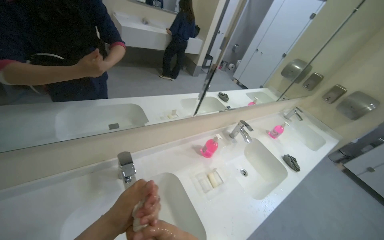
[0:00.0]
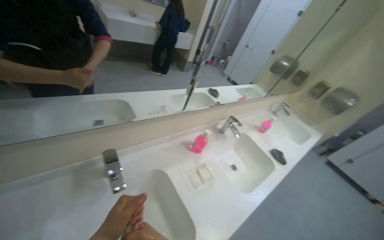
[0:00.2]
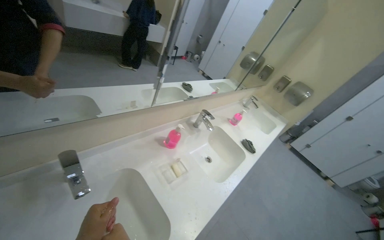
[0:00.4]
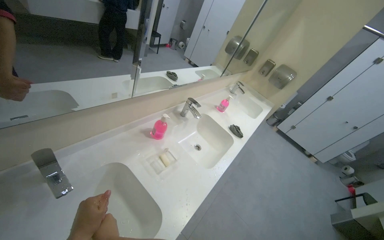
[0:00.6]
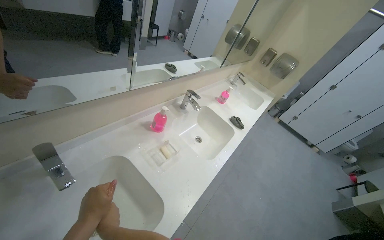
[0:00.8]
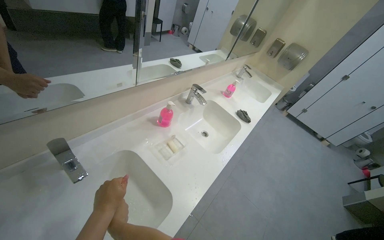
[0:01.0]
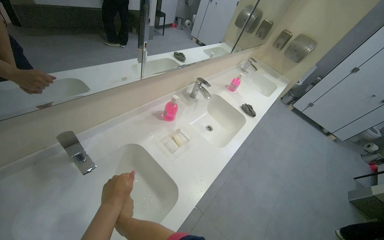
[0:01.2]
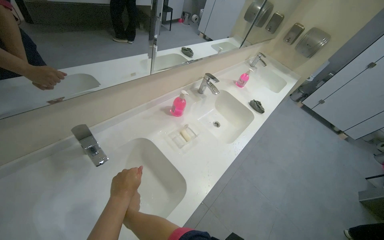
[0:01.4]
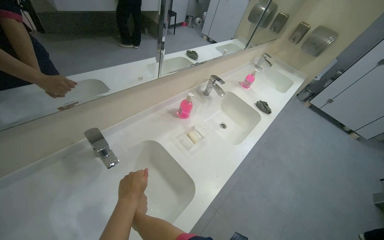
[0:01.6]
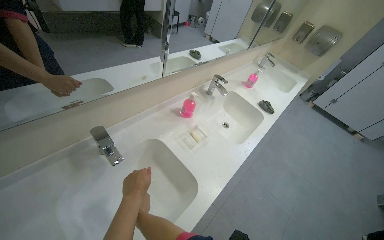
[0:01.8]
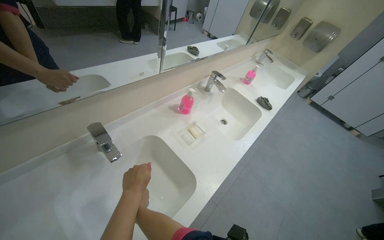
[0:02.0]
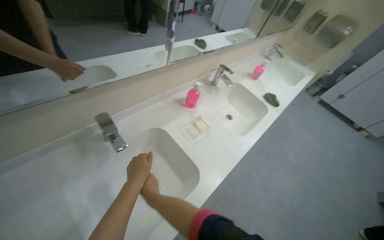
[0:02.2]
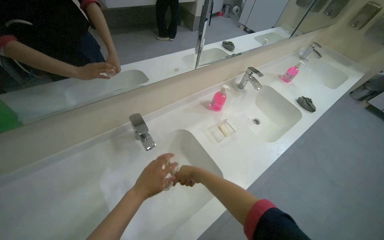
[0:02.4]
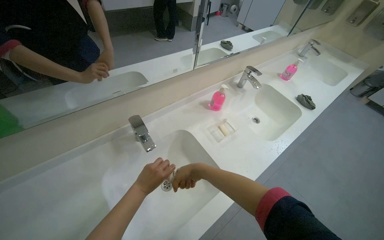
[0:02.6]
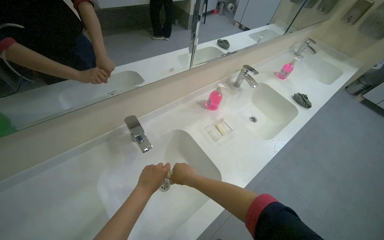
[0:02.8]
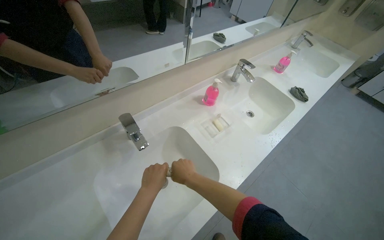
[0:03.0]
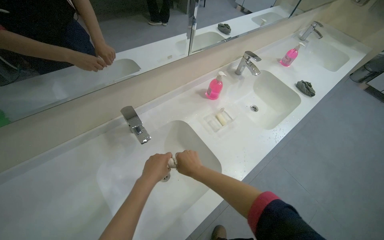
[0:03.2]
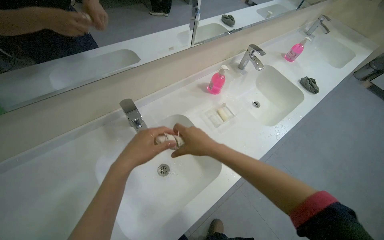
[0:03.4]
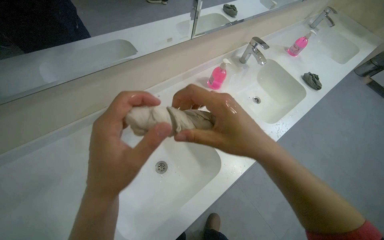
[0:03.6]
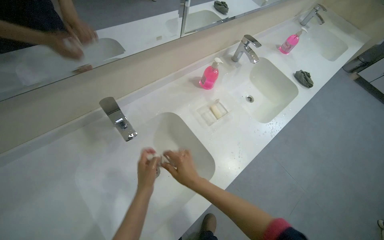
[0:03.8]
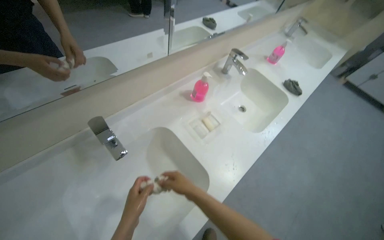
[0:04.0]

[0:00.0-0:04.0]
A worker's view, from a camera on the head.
Job: preparing cleaning supplies.
The whole recording: Washing and wringing cleaning cloth. The worker washes and wrings a cleaning cloth in the sink.
0:00.0 to 0:01.4: The view tilts roughly 15 degrees downward.
0:02.6 to 0:04.0: The left hand reaches approximately 20 cm nearer to the camera, then returns.

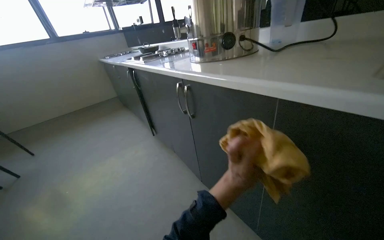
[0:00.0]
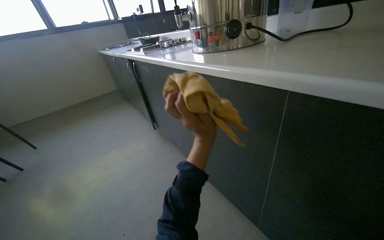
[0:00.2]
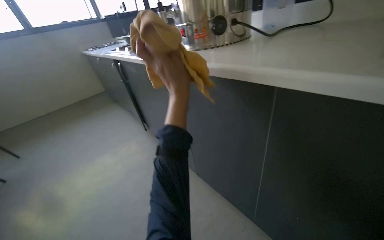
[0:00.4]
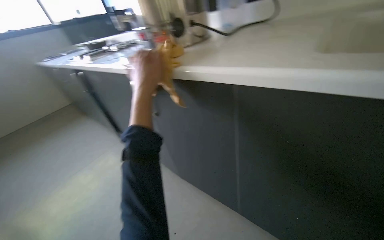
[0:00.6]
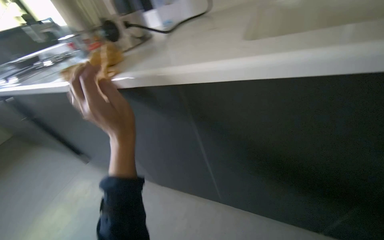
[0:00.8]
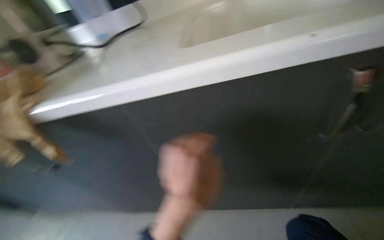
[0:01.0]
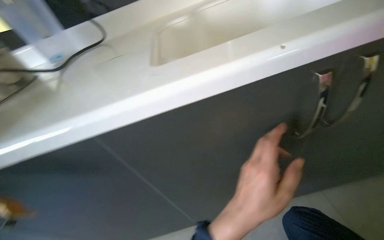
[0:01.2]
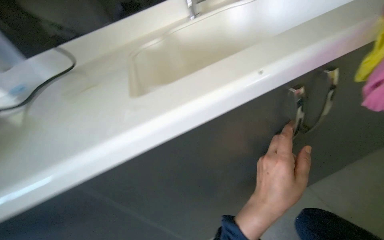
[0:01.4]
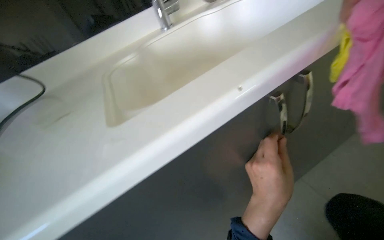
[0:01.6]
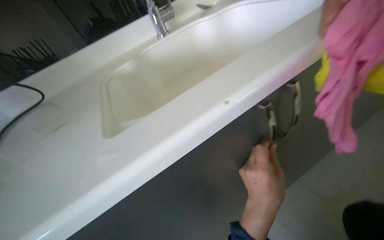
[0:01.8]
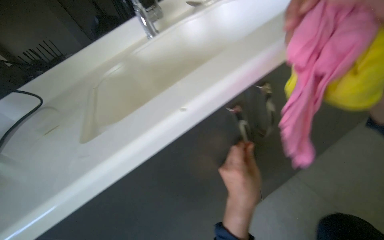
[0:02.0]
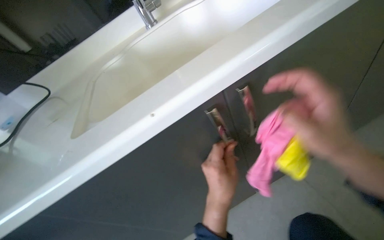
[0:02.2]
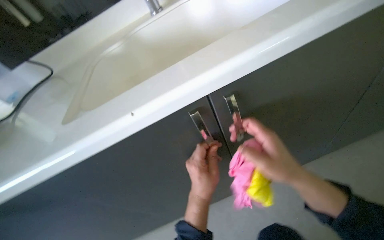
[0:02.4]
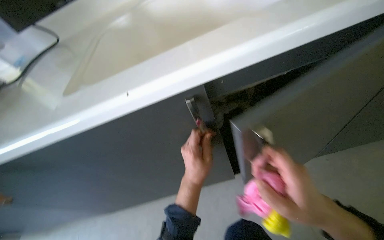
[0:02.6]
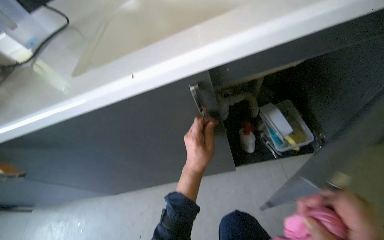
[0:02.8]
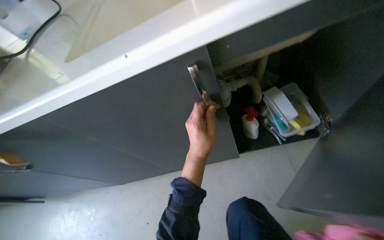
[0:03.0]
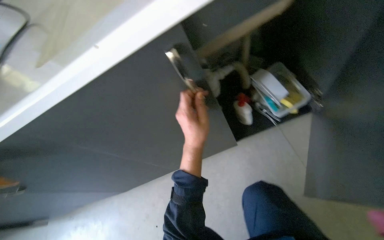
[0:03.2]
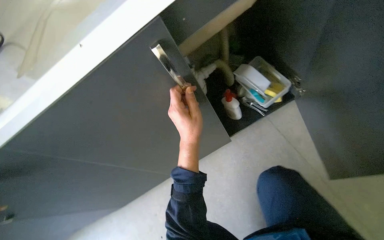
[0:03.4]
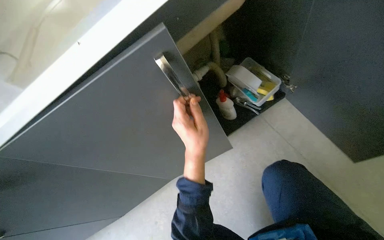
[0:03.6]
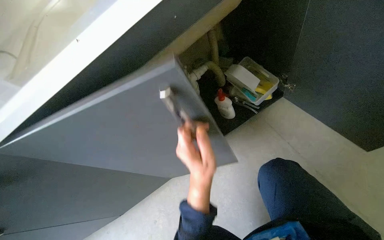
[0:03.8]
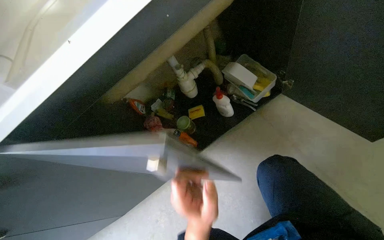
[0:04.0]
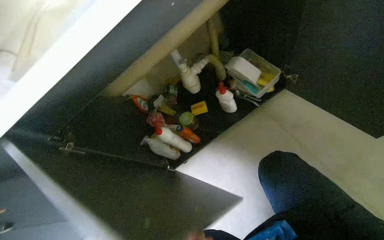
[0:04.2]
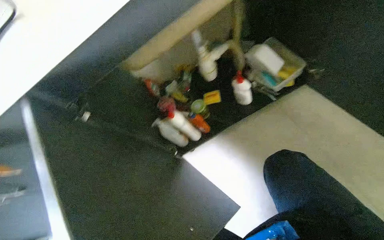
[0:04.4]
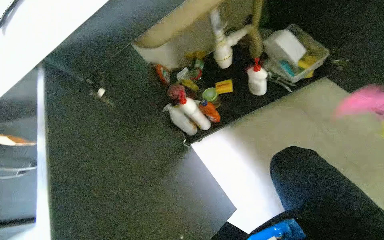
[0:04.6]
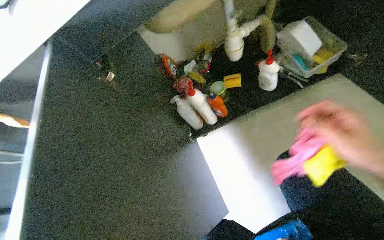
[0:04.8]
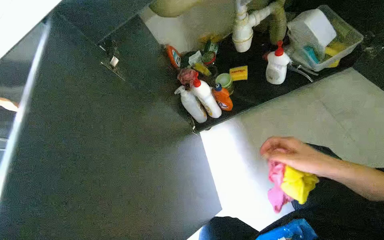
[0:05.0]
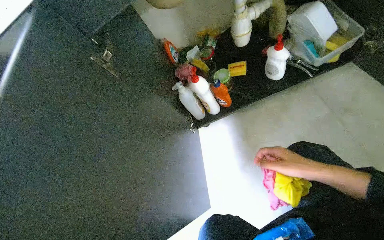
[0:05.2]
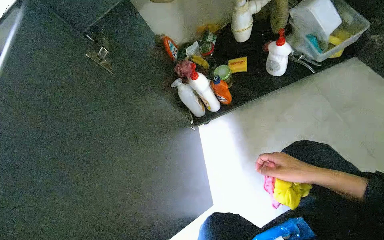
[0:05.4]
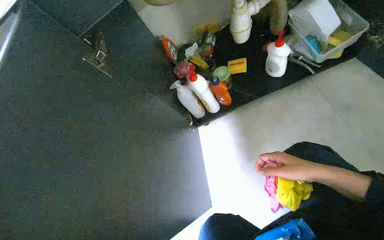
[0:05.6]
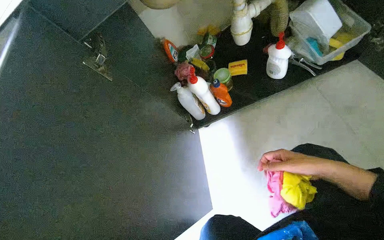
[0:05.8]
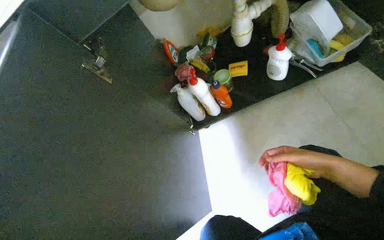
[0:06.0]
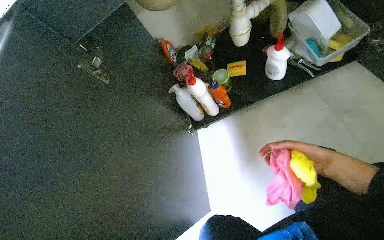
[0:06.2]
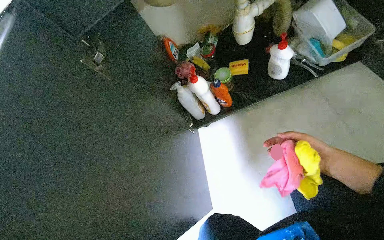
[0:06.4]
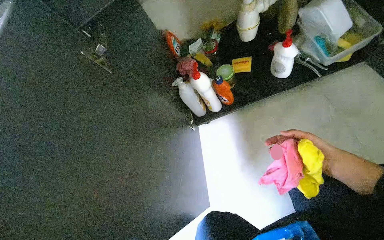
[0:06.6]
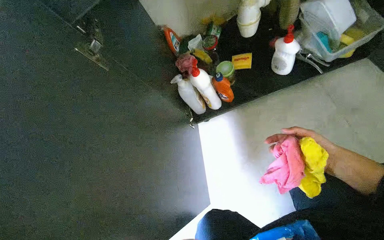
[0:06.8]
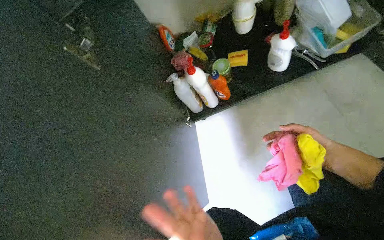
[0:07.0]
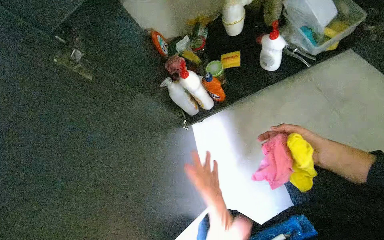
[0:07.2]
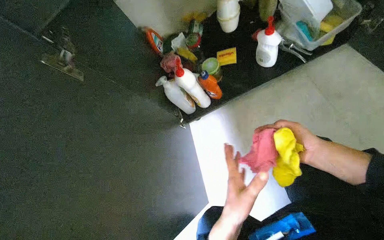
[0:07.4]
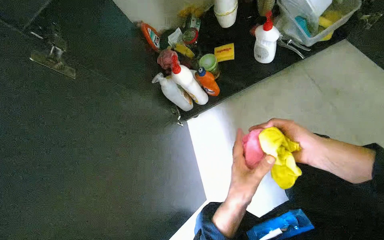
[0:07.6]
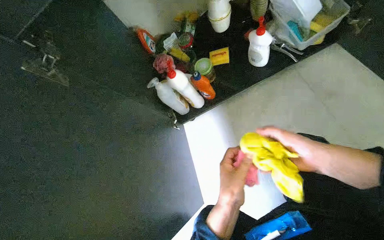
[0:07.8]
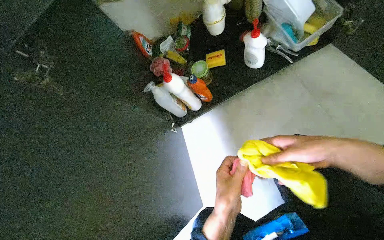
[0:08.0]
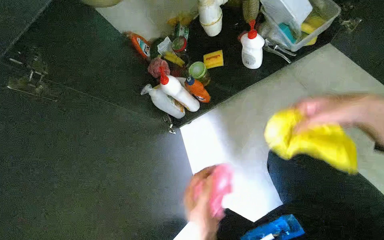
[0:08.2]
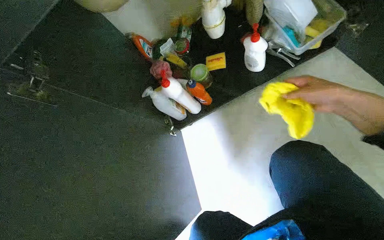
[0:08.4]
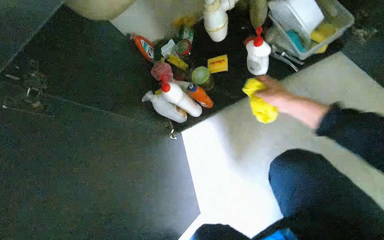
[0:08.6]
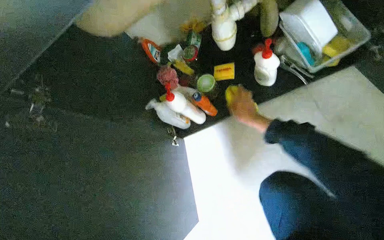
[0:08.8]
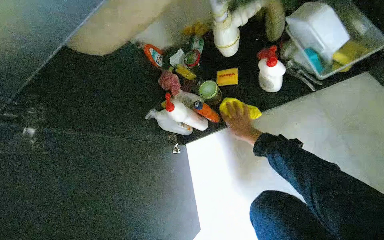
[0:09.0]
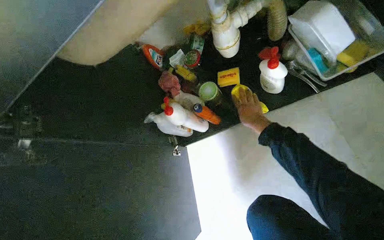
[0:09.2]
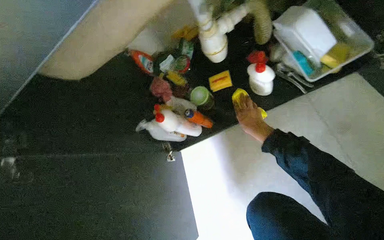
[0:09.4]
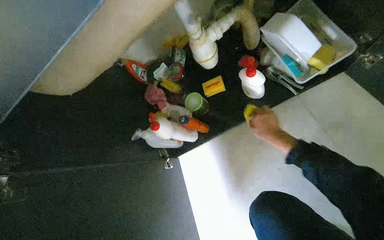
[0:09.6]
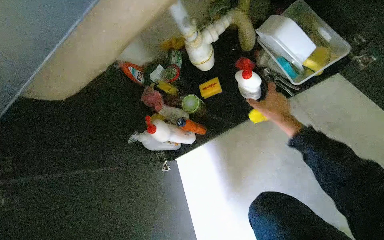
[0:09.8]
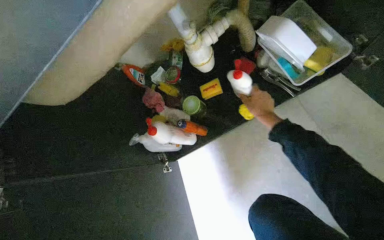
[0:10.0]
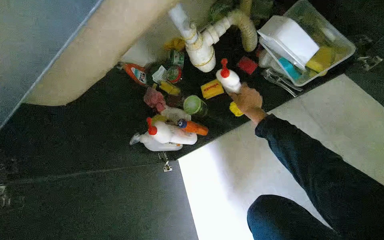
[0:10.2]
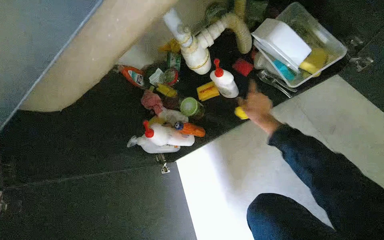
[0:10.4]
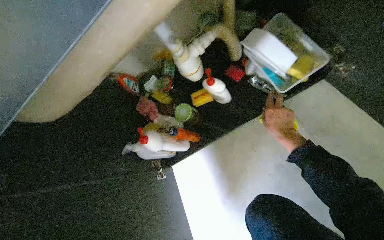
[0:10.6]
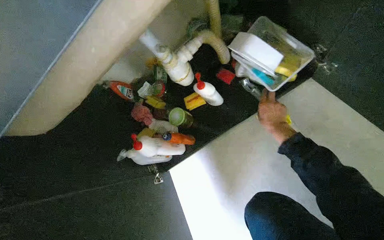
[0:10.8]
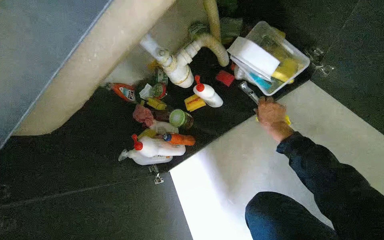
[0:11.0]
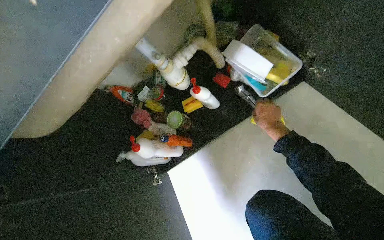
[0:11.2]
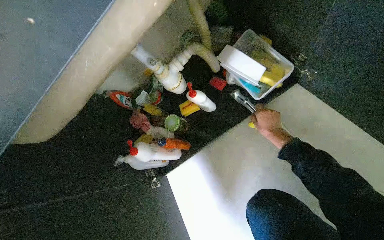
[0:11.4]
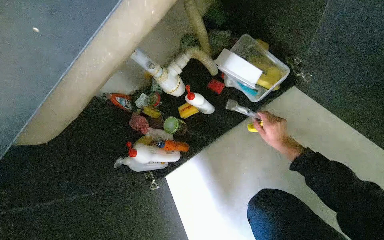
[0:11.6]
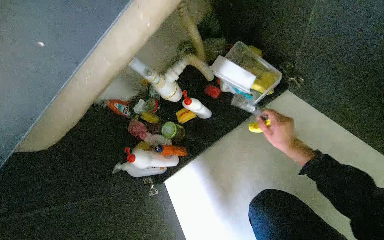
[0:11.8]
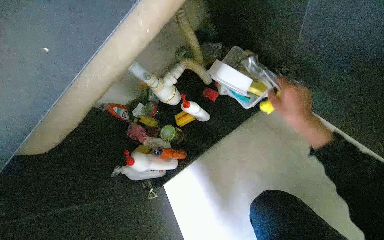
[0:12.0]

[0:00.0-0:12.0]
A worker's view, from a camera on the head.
Job: cleaning kitchen.
The whole recording: Unloading items from under sink cabinet. The worker opens the cabinet doors and removes various cleaning supplies and kitchenware from under the sink.
0:00.0 to 0:01.6: The head rotates some 80 degrees to the right.
0:01.6 to 0:03.0: The head rotates approximately 20 degrees to the left. The view tips downward by roughly 25 degrees.
0:03.0 to 0:04.4: The view tilts approximately 15 degrees downward.
0:07.6 to 0:09.0: The right hand is displaced farther from the camera by approximately 30 cm.
0:09.0 to 0:10.4: The right hand goes roughly 10 cm up the picture.
0:10.4 to 0:12.0: The right hand goes some 20 cm nearer to the camera.

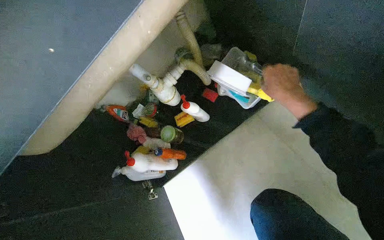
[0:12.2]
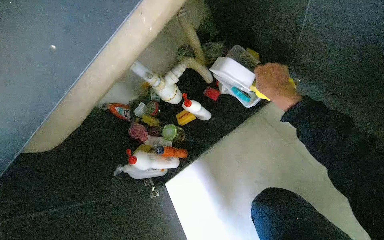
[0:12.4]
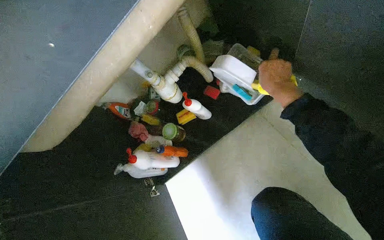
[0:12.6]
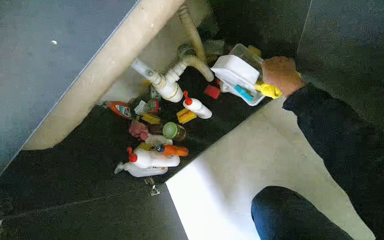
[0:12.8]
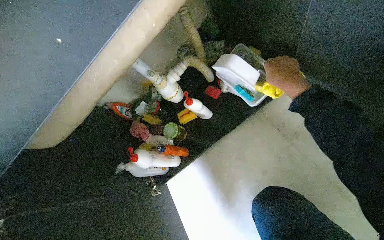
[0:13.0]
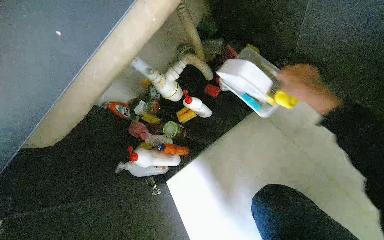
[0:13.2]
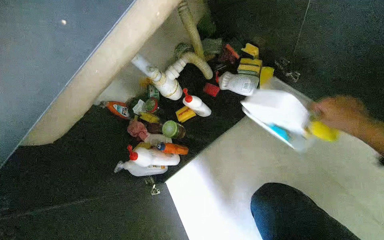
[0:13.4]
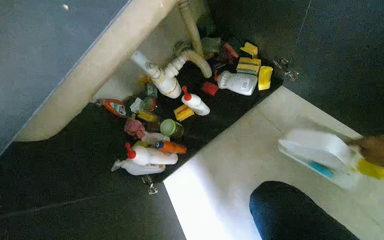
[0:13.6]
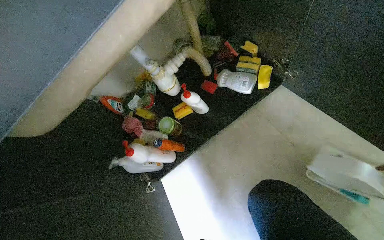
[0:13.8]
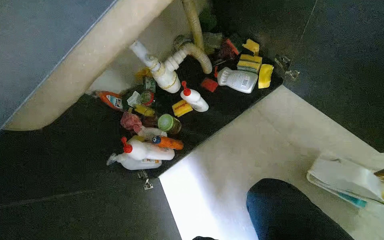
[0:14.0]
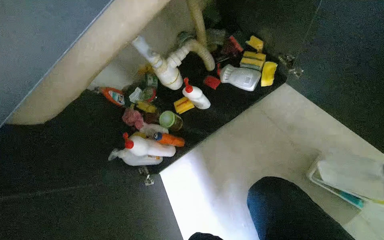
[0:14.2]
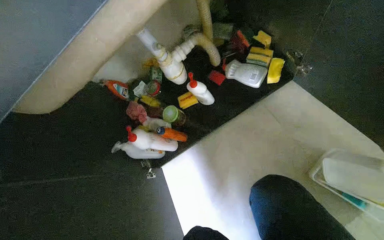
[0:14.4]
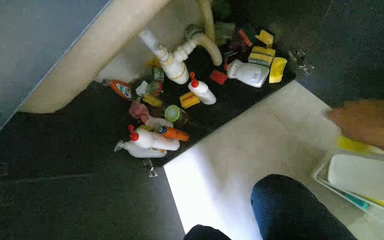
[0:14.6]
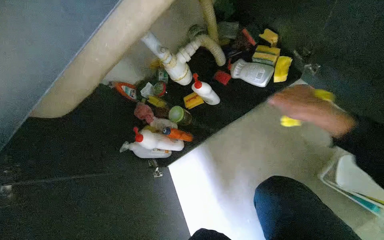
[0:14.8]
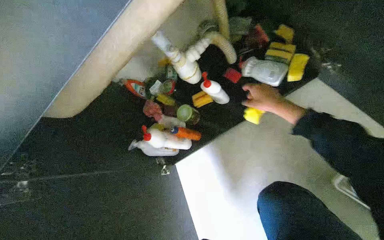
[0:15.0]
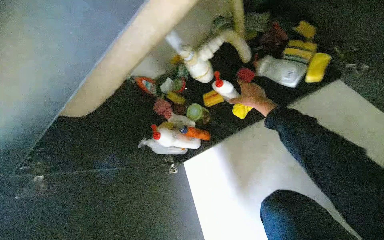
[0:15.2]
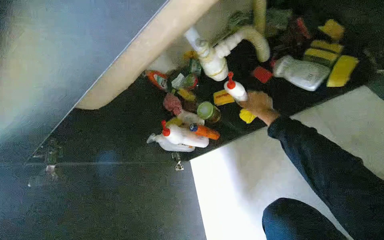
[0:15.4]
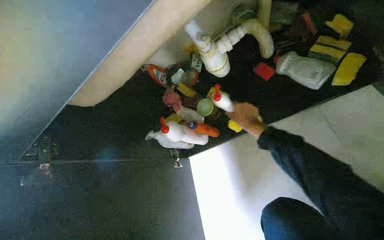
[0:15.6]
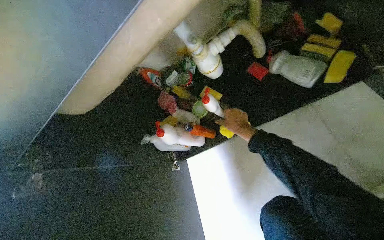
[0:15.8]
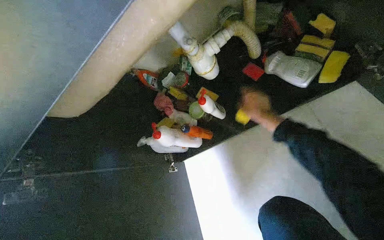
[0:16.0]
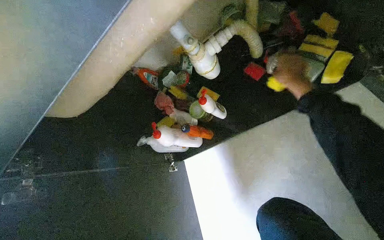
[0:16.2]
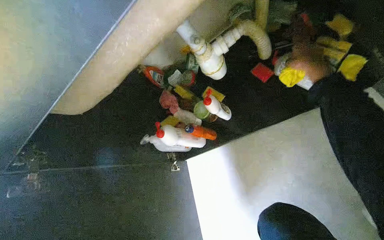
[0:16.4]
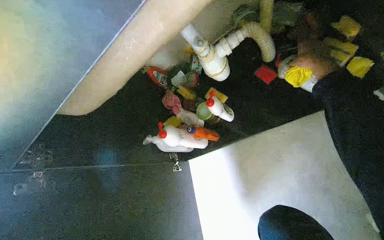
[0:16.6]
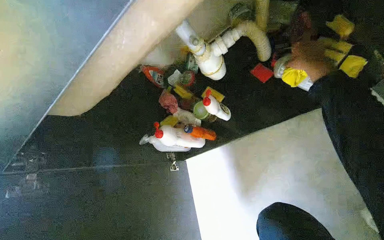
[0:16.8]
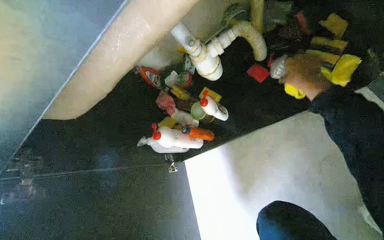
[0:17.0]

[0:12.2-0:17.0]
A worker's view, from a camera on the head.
Job: cleaning kitchen.
The whole recording: Unloading items from under sink cabinet. The worker opens the cabinet doors and removes various cleaning supplies and kitchenware from under the sink.
0:13.8 to 0:15.4: The head rotates roughly 20 degrees to the left.
0:15.4 to 0:17.0: The right hand heads to the right, up the picture and nearer to the camera, covering roughly 15 cm.
